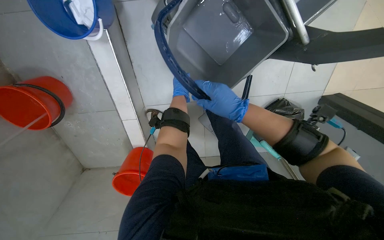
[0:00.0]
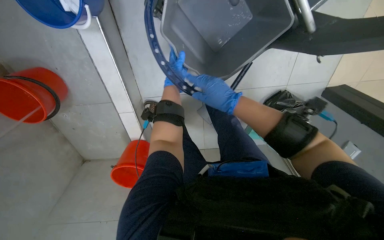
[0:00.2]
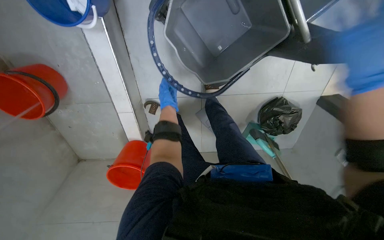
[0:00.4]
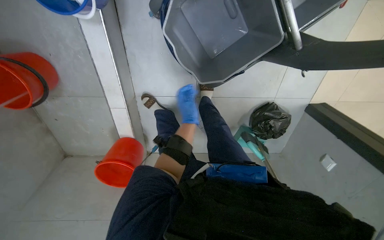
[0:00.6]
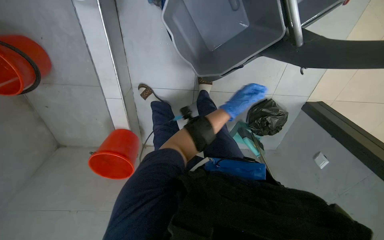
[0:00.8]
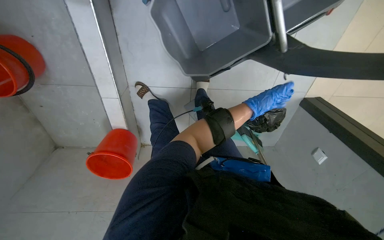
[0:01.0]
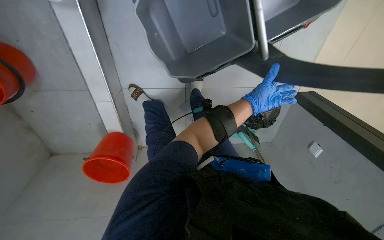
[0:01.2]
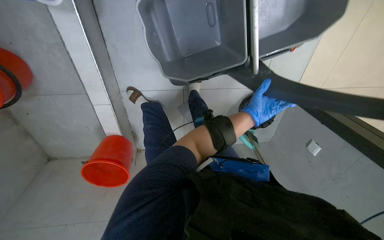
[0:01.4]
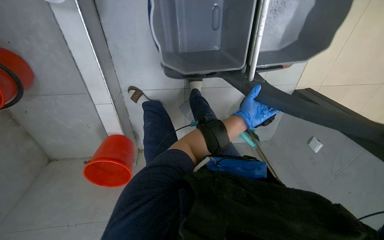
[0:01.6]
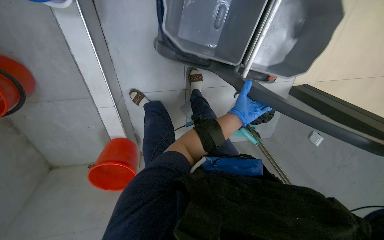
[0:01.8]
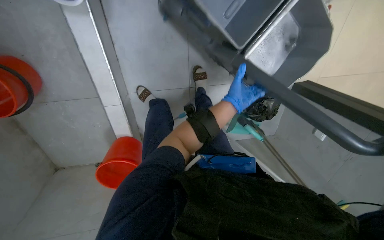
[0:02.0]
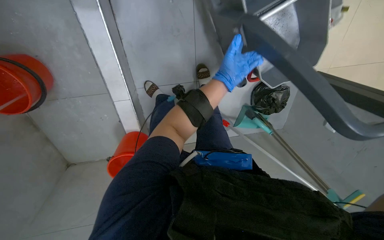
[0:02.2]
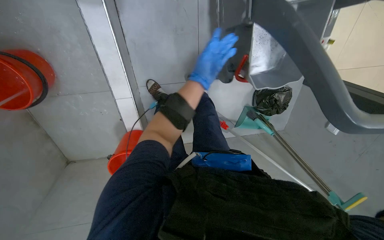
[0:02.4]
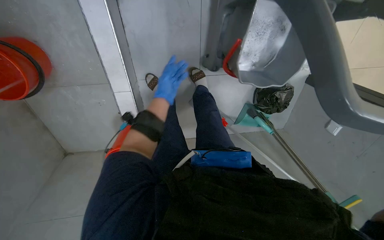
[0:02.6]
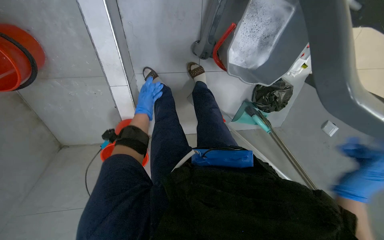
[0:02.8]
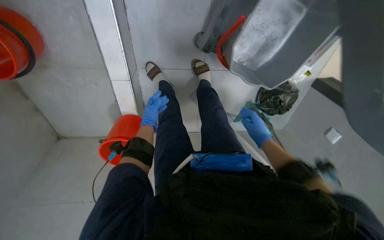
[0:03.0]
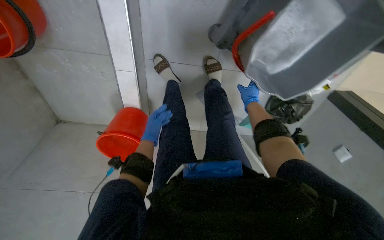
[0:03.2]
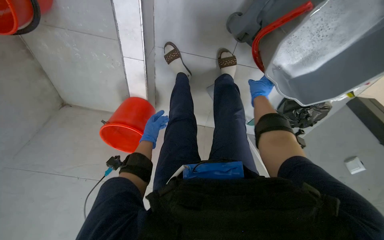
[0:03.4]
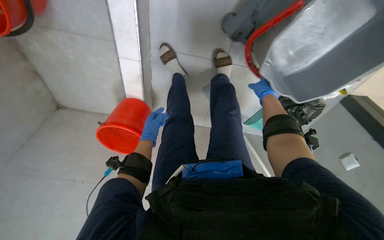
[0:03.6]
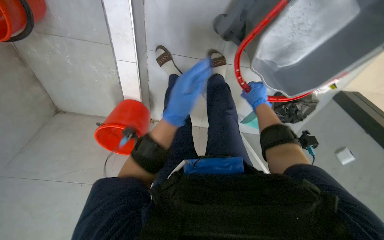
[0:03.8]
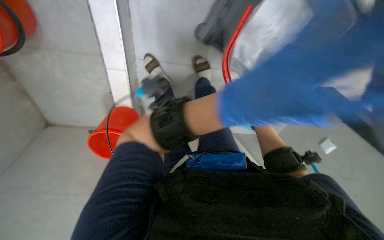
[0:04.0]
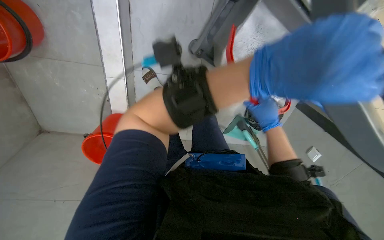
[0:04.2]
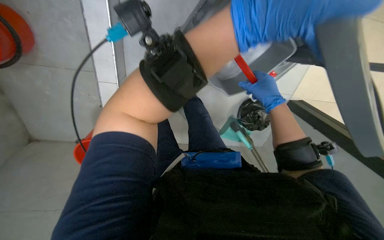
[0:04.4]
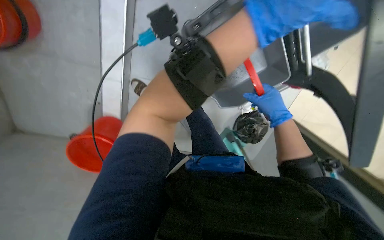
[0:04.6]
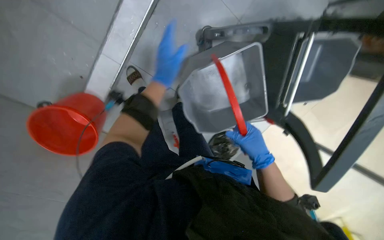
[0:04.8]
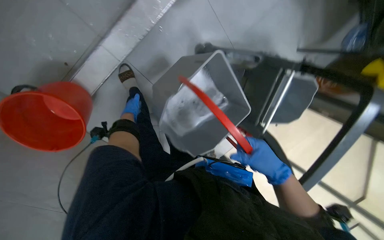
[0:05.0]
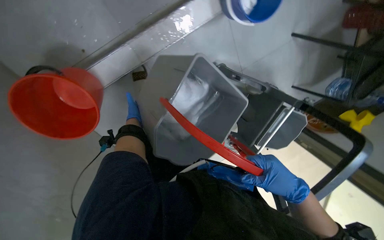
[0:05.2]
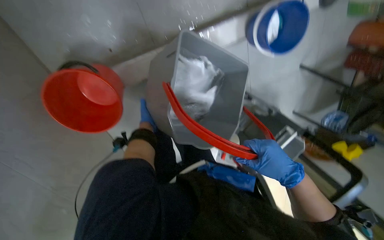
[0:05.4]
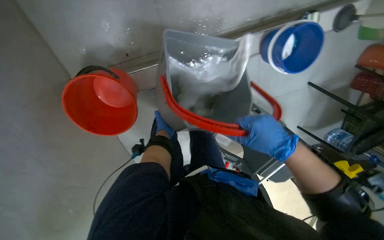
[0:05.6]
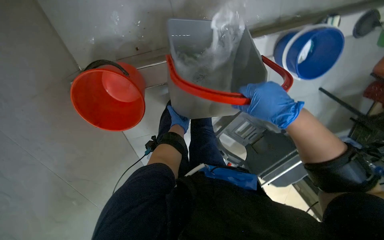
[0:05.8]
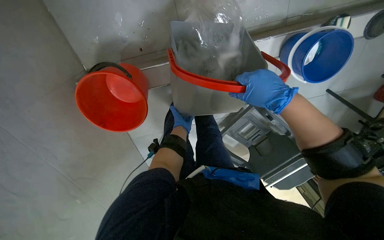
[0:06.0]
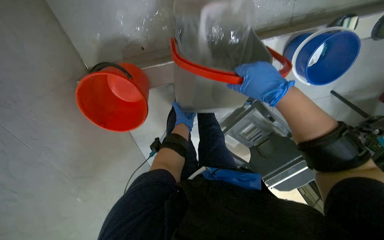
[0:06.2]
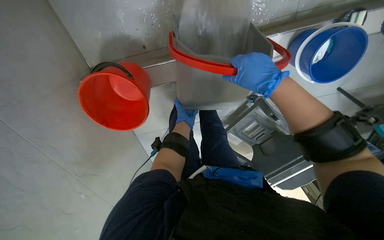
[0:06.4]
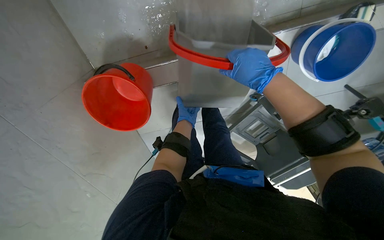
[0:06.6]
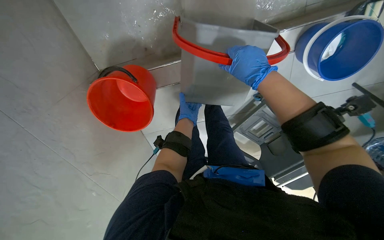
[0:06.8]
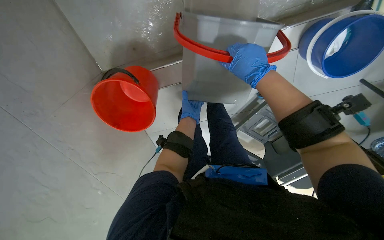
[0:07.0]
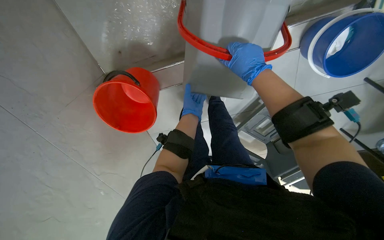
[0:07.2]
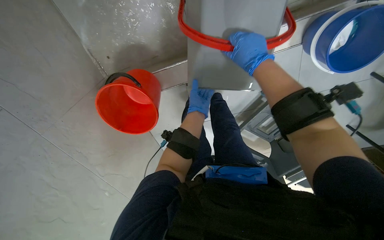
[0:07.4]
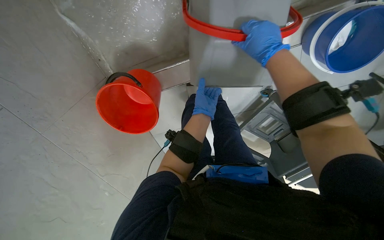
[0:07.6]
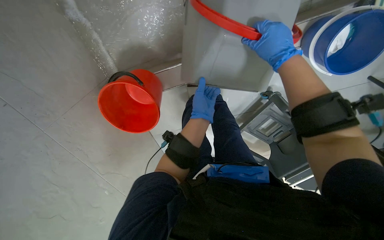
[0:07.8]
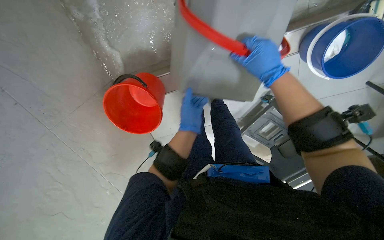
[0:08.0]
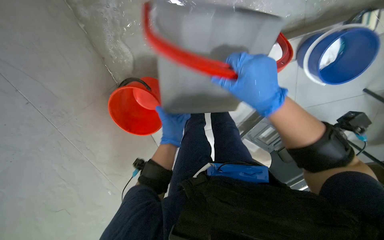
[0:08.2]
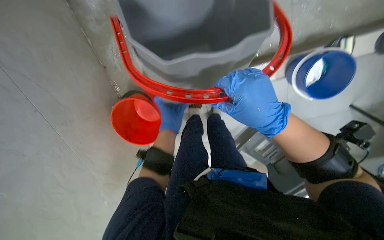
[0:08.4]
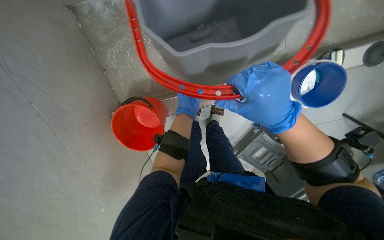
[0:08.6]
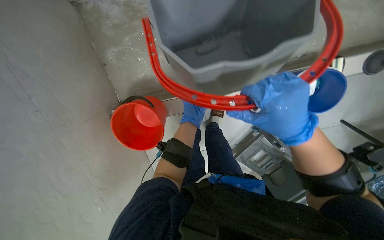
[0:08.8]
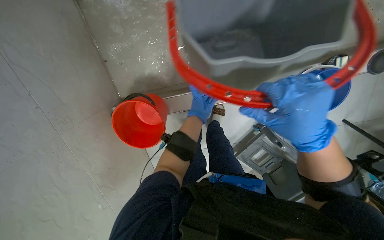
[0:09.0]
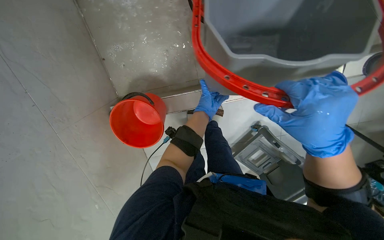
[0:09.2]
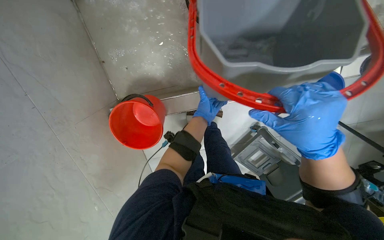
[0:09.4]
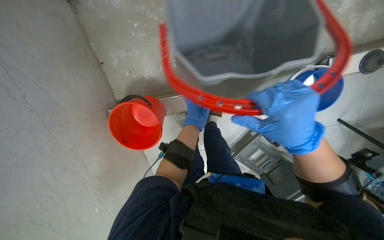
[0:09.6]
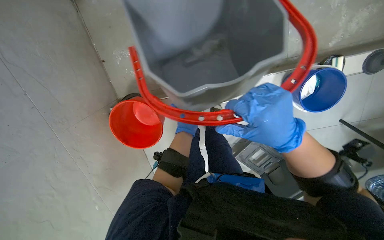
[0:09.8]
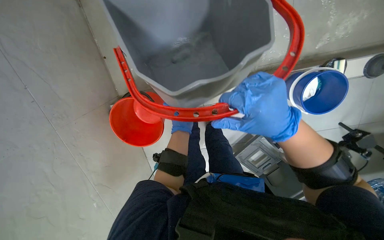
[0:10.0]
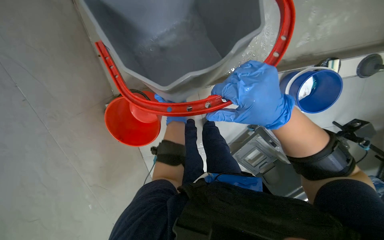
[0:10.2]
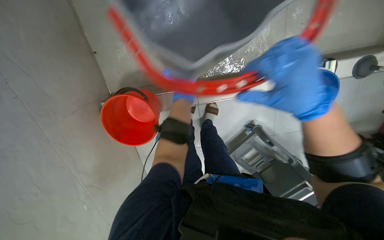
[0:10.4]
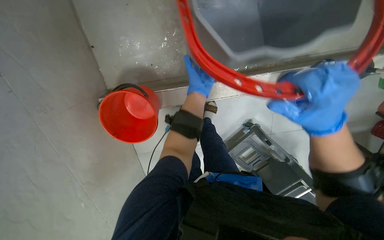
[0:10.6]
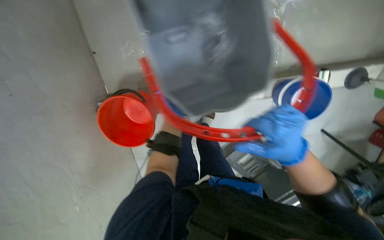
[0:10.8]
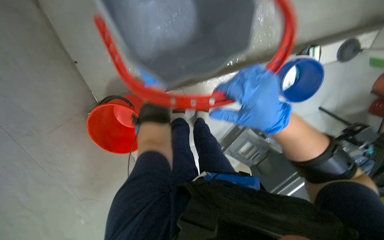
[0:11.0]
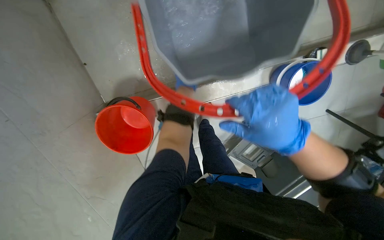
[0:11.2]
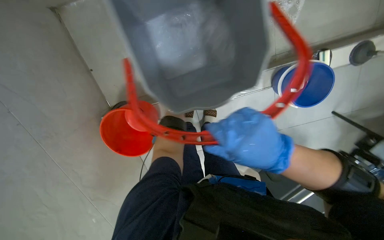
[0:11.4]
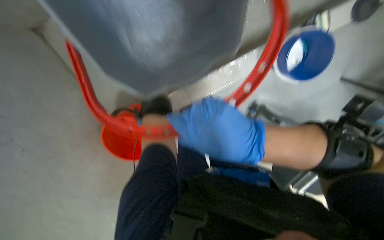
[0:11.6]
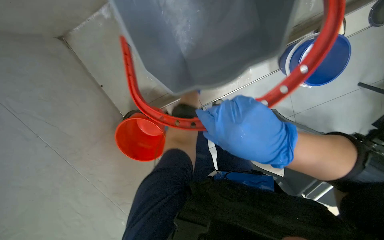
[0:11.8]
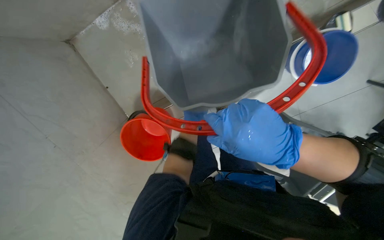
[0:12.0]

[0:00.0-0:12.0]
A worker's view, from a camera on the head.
Job: preparing cleaning supplies.
The whole recording: Emptying and rinsing mop buckets. The worker empties dirty water from buckets and rinses them in the utility sink.
0.0 to 1.6 s: The left hand moves to the right and down the picture, some 40 cm.
1.6 to 3.0 s: The left hand heads to the left, covering roughly 50 cm.
3.0 to 4.4 s: The right hand moves up the picture and nearer to the camera, roughly 20 cm.
4.4 to 6.0 s: The head travels approximately 60 cm. The view pans to the right by some 30 degrees. The view tips upward by about 15 degrees. The scene rotates clockwise by approximately 45 degrees.
6.0 to 7.6 s: The right hand moves up the picture, some 15 cm; the left hand heads nearer to the camera, covering roughly 15 cm.
7.6 to 9.0 s: The wearer looks roughly 15 degrees further upward. The right hand is displaced nearer to the camera and down the picture by approximately 30 cm.
10.4 to 12.0 s: The right hand travels down the picture by roughly 10 cm.

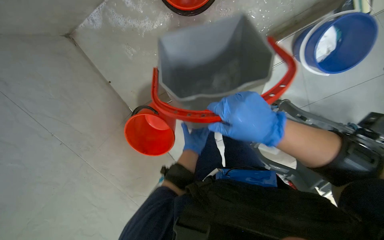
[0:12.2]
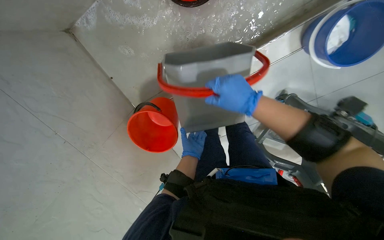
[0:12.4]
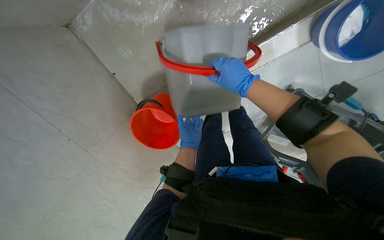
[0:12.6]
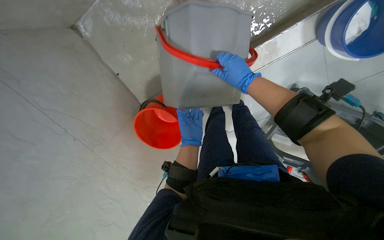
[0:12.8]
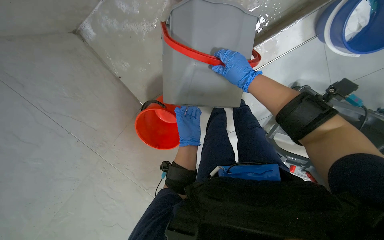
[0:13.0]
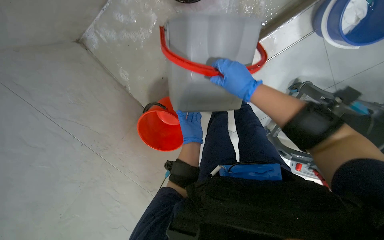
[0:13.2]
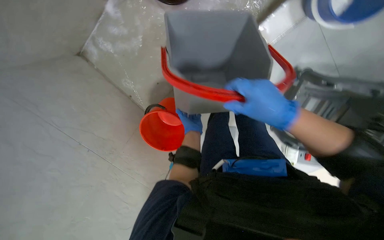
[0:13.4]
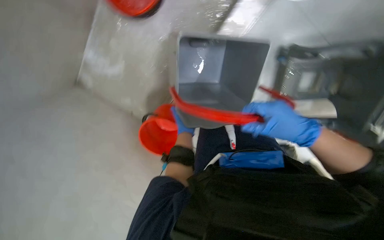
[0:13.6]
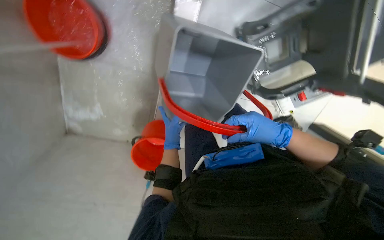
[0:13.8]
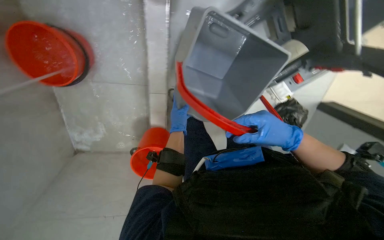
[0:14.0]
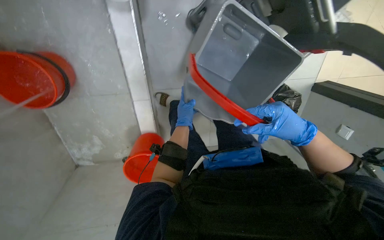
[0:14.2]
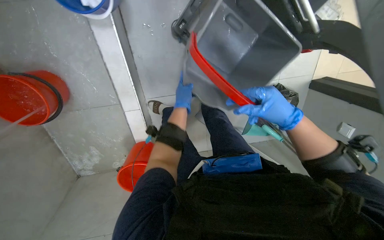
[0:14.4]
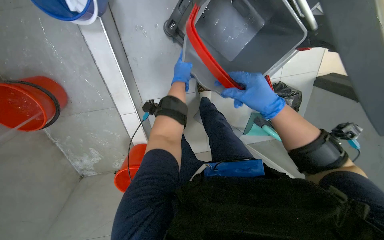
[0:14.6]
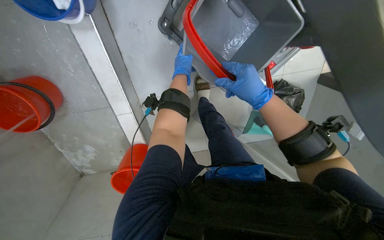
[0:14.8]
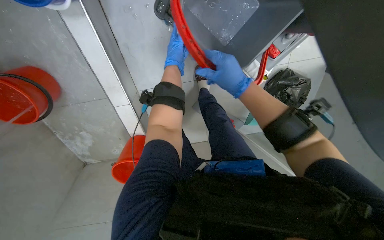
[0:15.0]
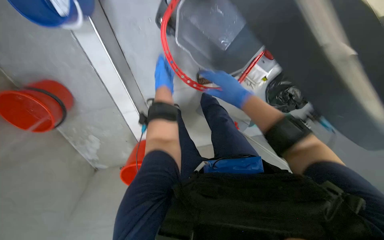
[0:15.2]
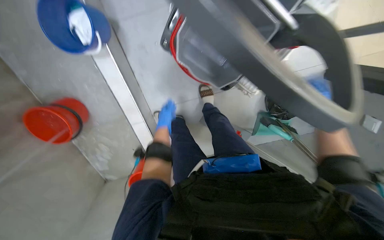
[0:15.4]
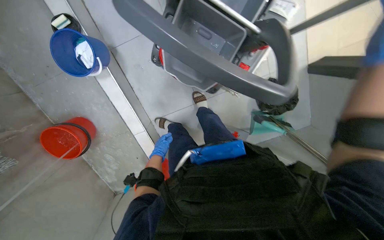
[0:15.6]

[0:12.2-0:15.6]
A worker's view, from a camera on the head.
Job: preparing cleaning supplies.
The whole recording: Emptying and rinsing mop buckets. The worker empties dirty water from buckets and rinses them in the utility sink.
13.8 to 15.6 s: The wearer moves to the right, roughly 40 cm. The view swings approximately 20 degrees to the left. Everything in view rotates about 25 degrees counterclockwise.

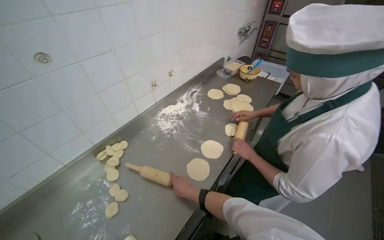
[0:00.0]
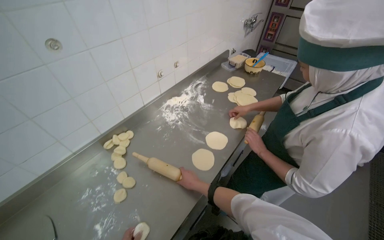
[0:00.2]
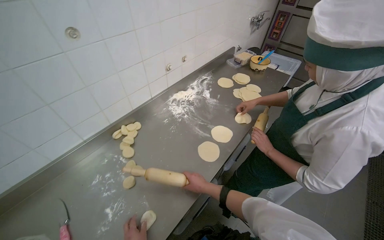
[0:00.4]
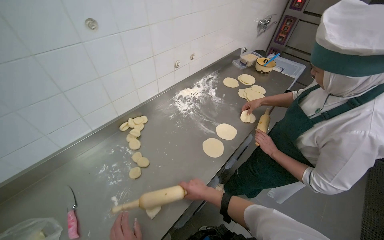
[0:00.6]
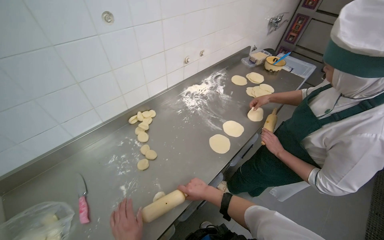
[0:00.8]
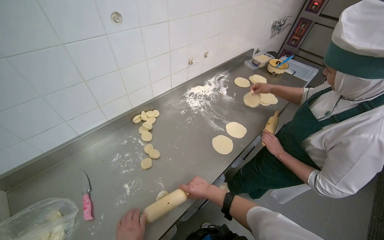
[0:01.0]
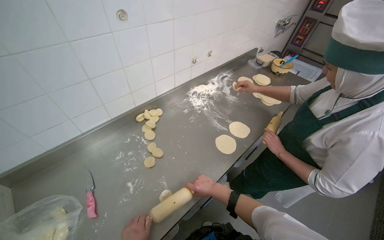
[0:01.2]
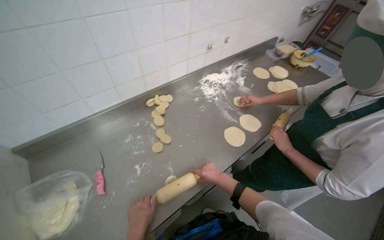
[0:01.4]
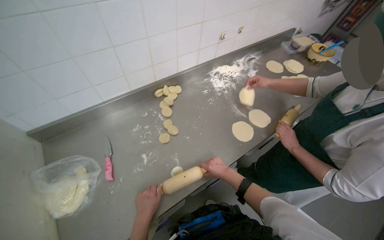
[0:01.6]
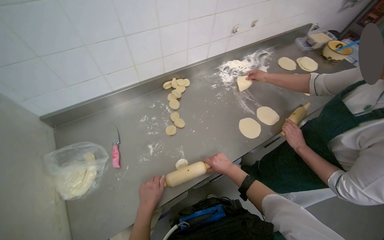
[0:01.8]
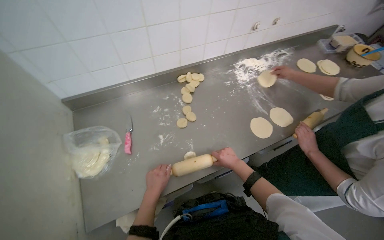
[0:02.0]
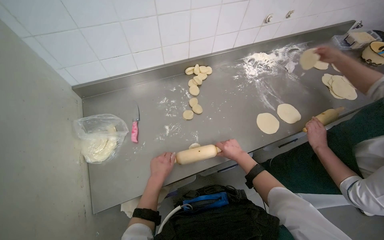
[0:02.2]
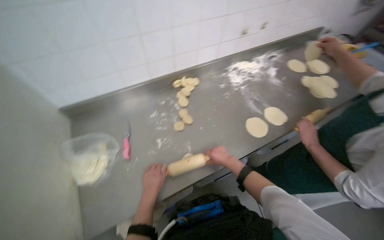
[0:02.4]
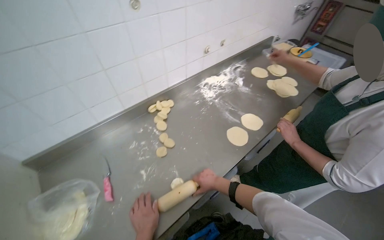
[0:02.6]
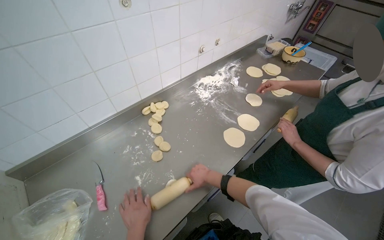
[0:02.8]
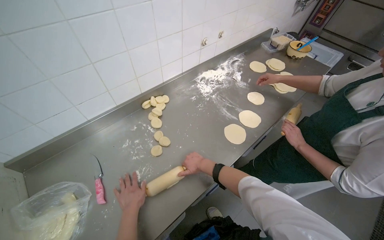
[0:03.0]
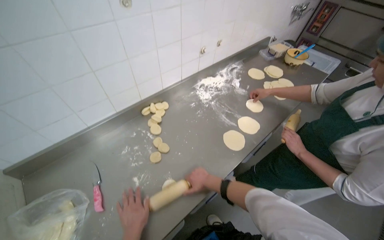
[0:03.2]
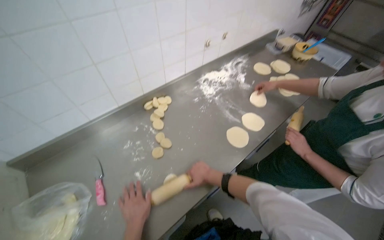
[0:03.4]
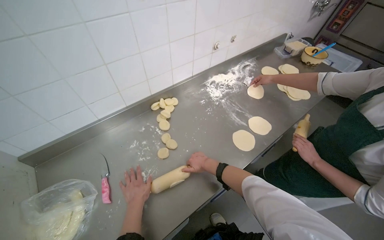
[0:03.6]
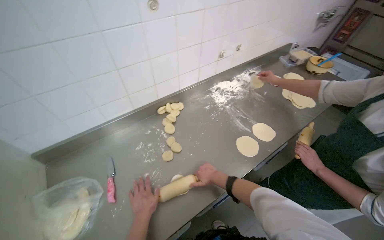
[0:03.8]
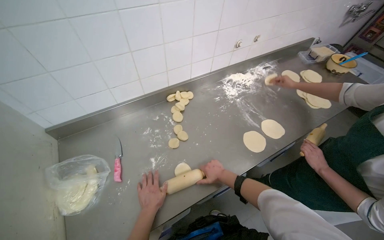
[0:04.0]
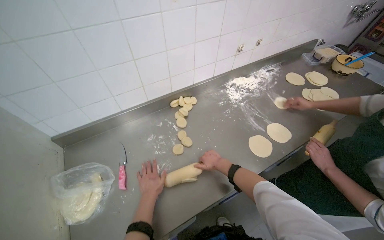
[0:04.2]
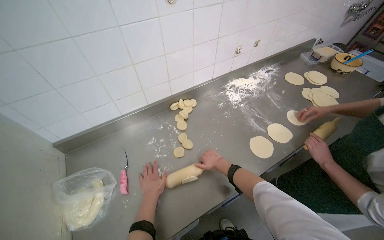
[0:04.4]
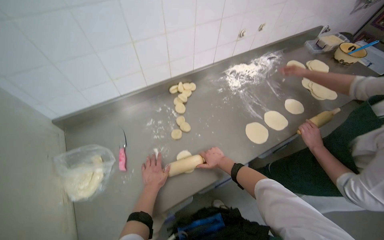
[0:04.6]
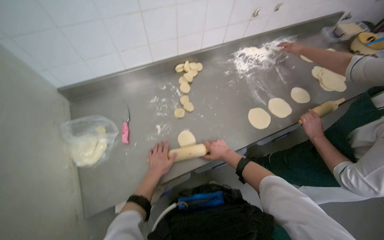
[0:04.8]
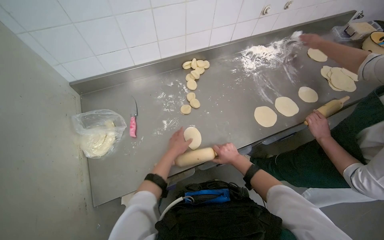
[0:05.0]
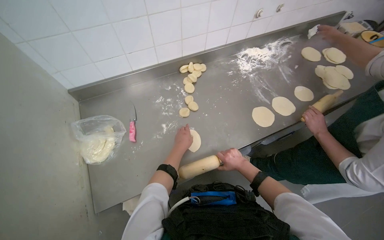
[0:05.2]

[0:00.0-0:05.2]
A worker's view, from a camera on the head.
Job: preparing food.
The whole recording: Rolling dough pieces with rolling pin. The worker rolls small pieces of dough into flat circles using a rolling pin on a metal counter.
0.0 to 1.8 s: The camera pitches downward, by roughly 15 degrees.
1.8 to 3.4 s: The left hand is displaced to the left and down the picture by approximately 25 cm. Meanwhile the right hand is displaced to the left by roughly 25 cm.
3.4 to 5.2 s: The left hand moves to the right and up the picture, roughly 15 cm.
